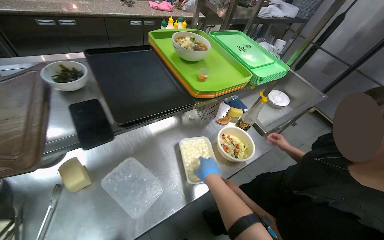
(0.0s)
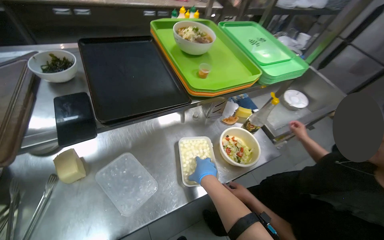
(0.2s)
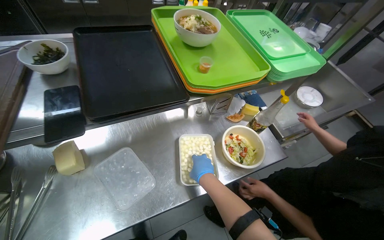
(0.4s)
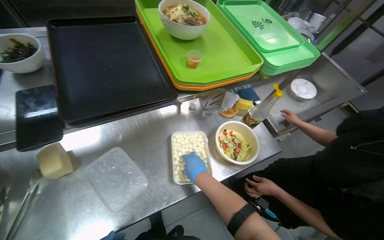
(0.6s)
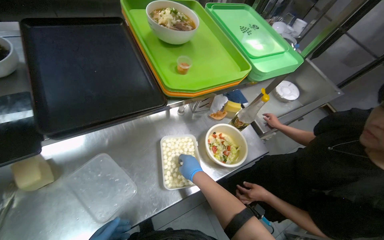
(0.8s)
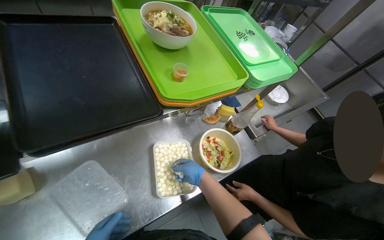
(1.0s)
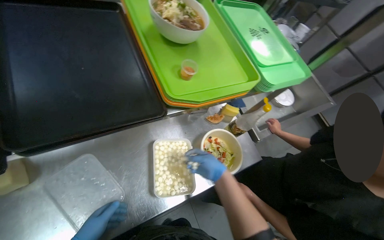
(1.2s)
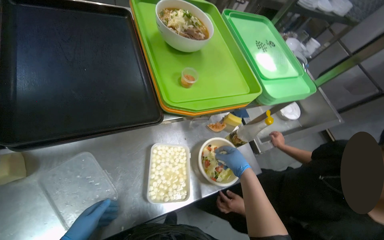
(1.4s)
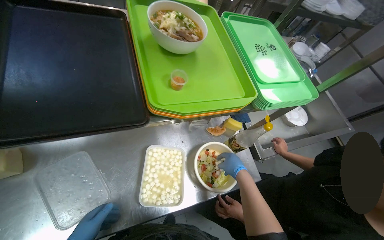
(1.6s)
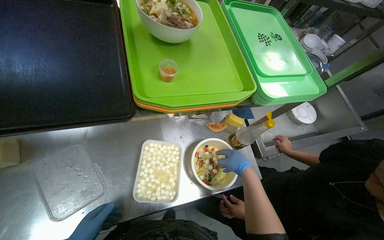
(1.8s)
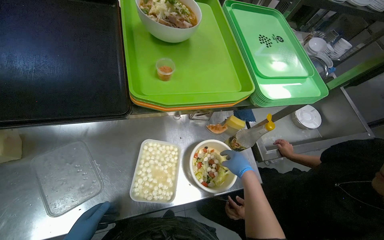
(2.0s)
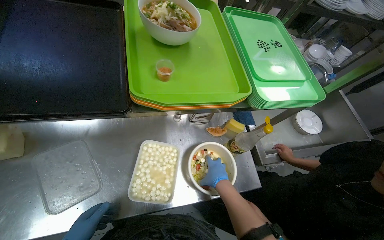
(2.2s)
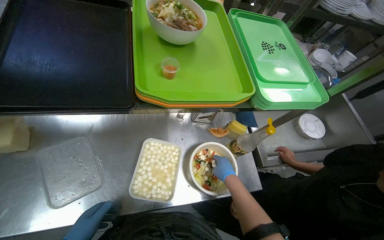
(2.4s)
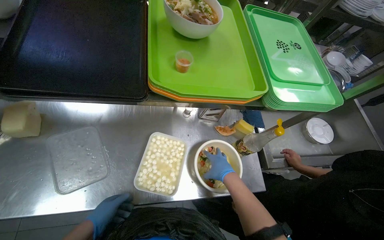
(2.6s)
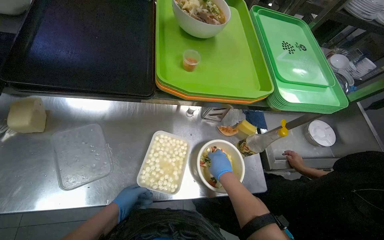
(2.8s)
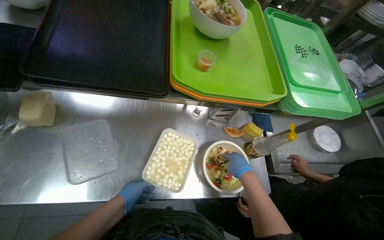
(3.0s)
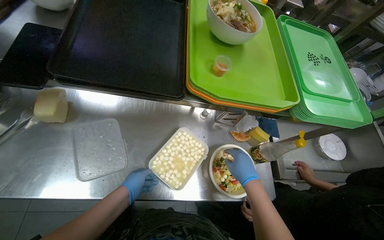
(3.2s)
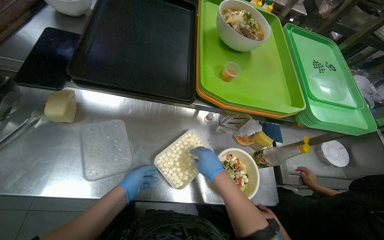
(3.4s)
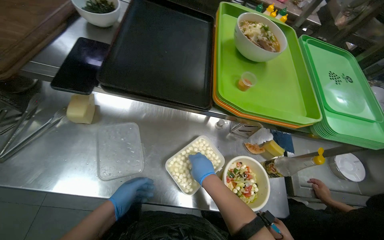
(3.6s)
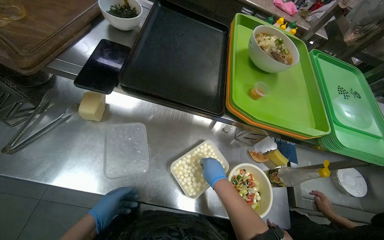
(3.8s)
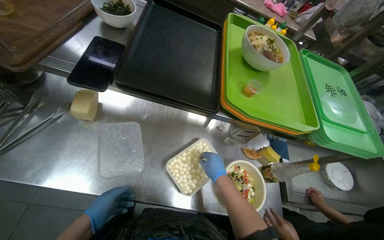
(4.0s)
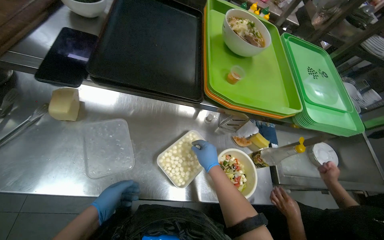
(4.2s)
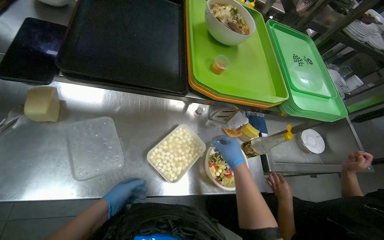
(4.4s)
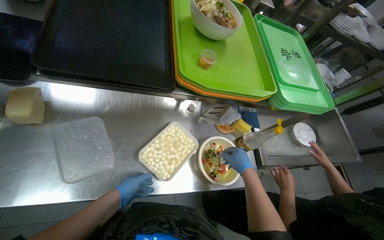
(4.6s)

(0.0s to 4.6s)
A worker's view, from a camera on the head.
Job: preparing food.
The whole recording: Adding ingredients to salad bowl. The worker adds peeled ingredients and mozzarella balls to a salad bowl.
0.0s - 1.6s: The right hand heads to the right, covering approximately 25 cm.
3.0s - 4.6s: The right hand travels to the left and back again, about 20 cm each way.

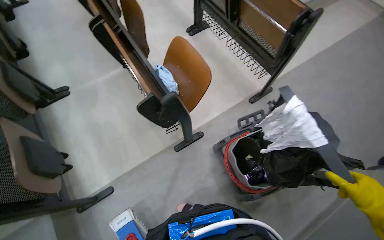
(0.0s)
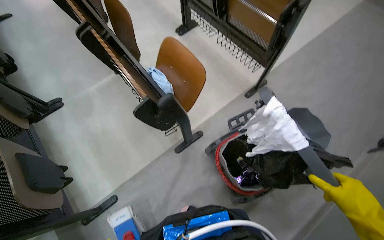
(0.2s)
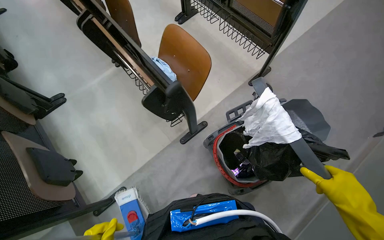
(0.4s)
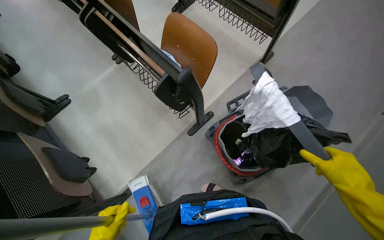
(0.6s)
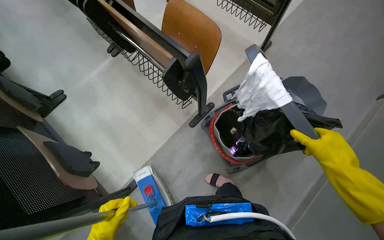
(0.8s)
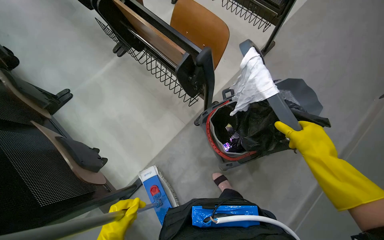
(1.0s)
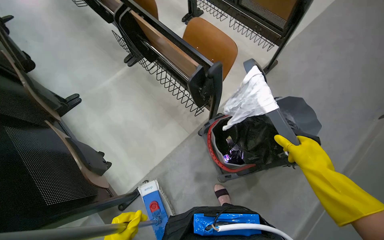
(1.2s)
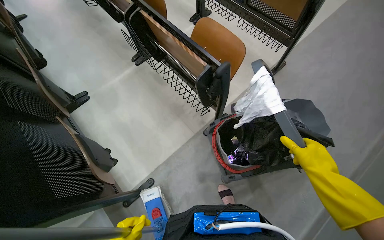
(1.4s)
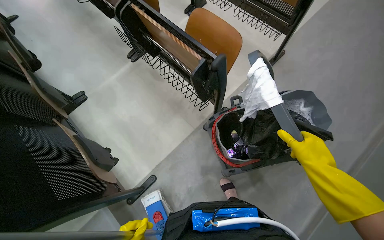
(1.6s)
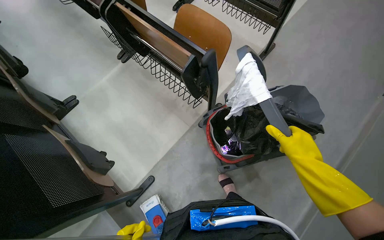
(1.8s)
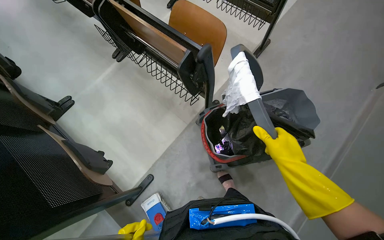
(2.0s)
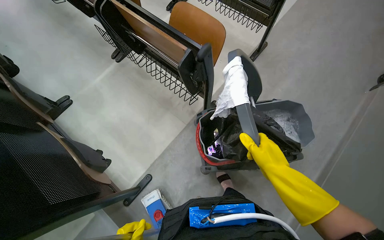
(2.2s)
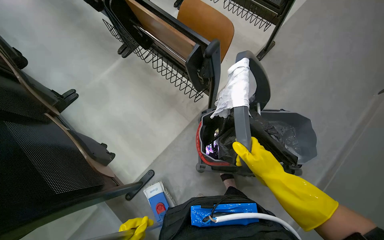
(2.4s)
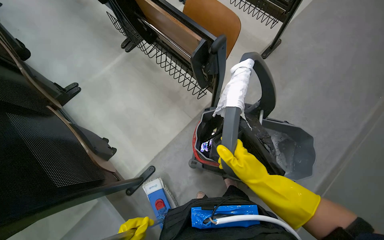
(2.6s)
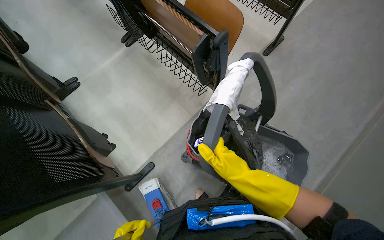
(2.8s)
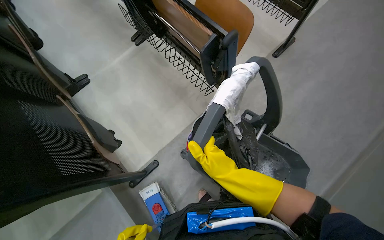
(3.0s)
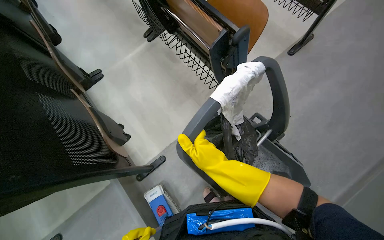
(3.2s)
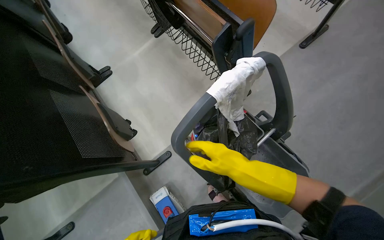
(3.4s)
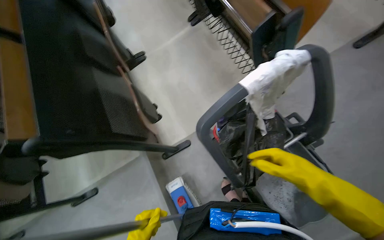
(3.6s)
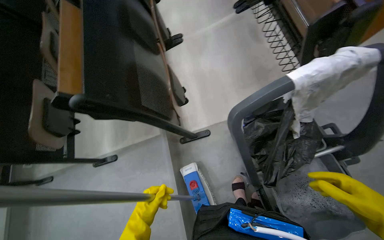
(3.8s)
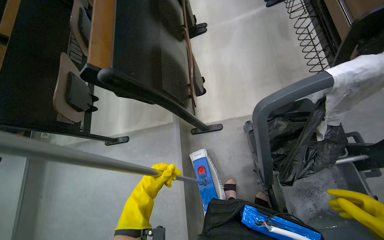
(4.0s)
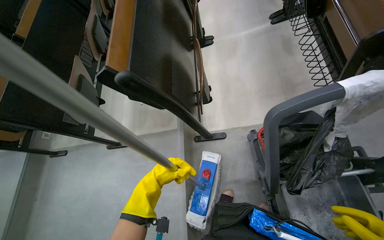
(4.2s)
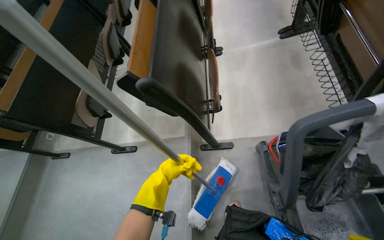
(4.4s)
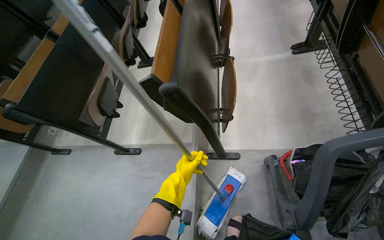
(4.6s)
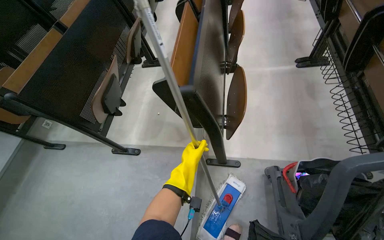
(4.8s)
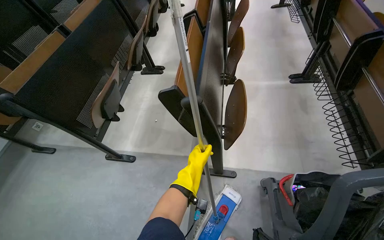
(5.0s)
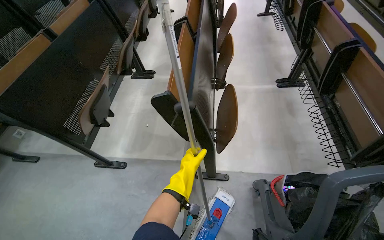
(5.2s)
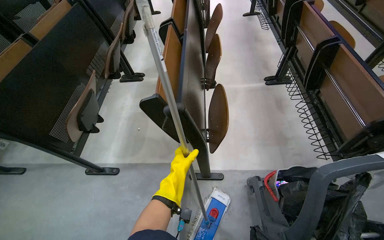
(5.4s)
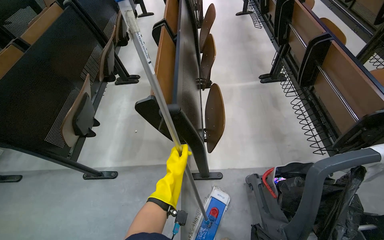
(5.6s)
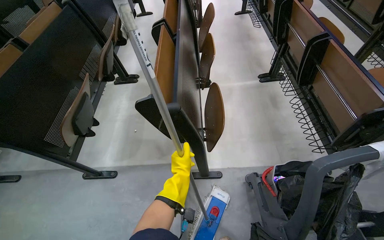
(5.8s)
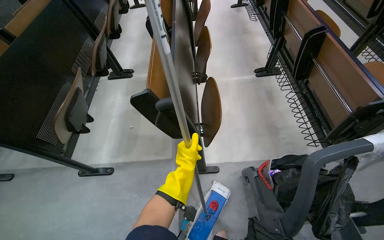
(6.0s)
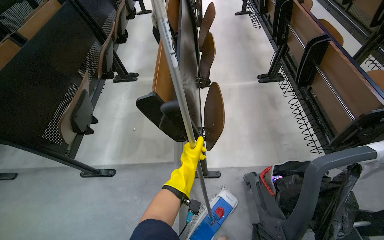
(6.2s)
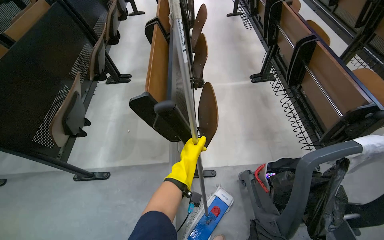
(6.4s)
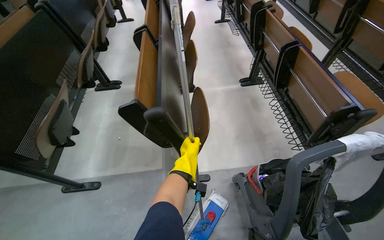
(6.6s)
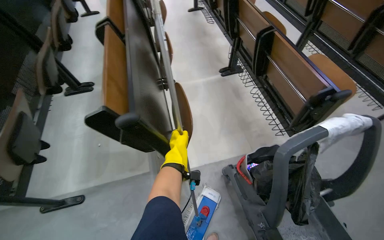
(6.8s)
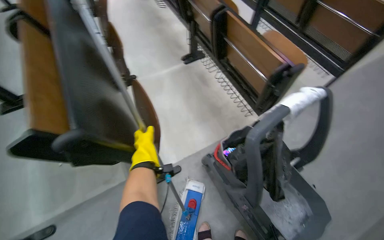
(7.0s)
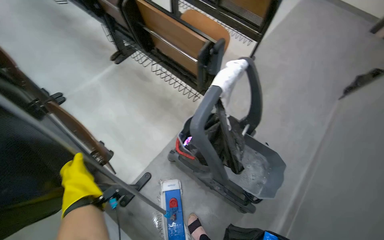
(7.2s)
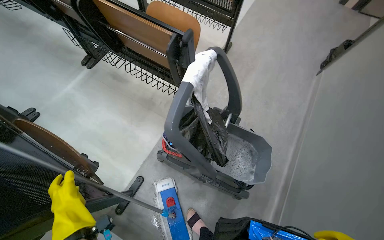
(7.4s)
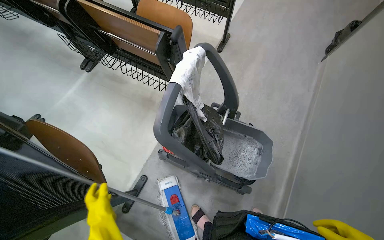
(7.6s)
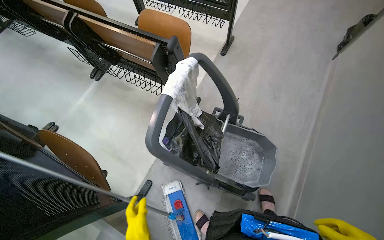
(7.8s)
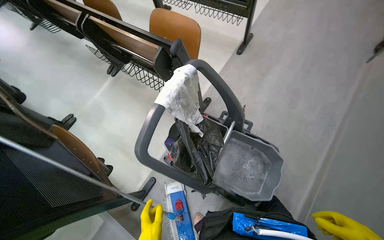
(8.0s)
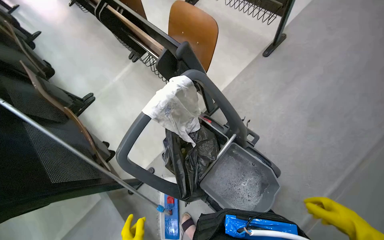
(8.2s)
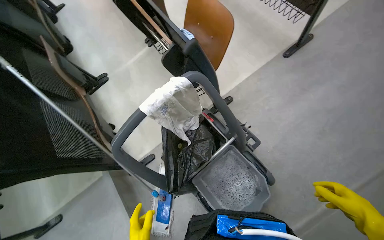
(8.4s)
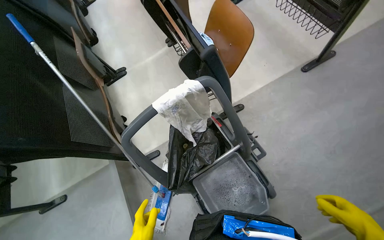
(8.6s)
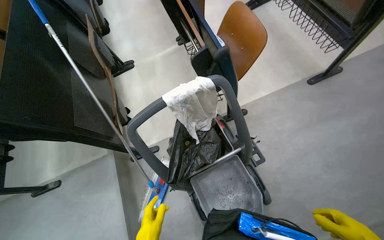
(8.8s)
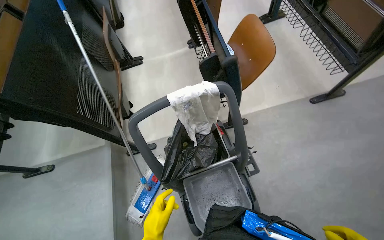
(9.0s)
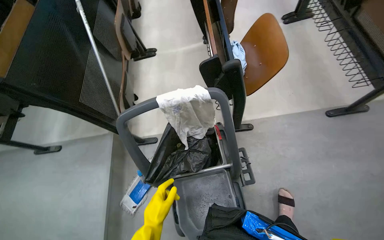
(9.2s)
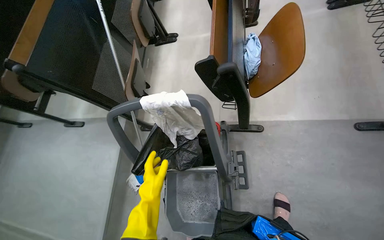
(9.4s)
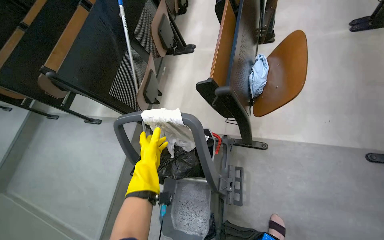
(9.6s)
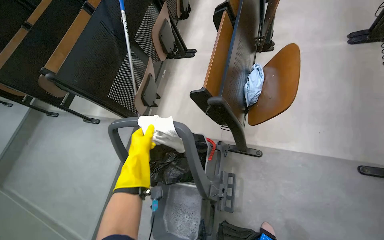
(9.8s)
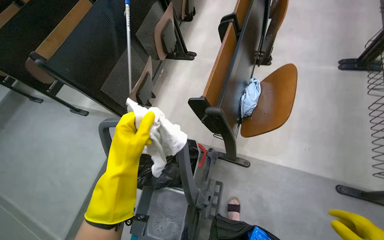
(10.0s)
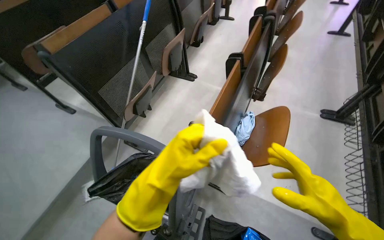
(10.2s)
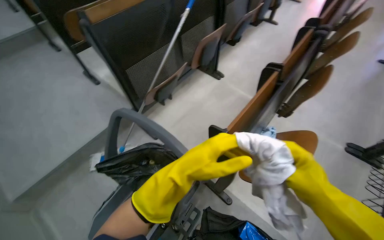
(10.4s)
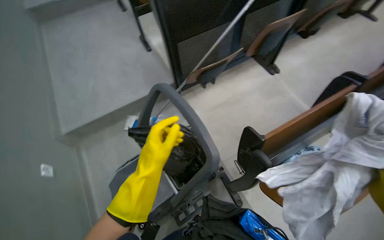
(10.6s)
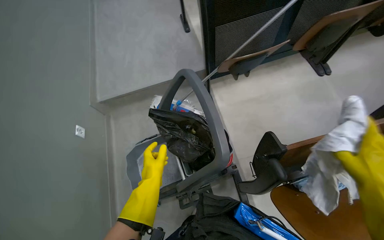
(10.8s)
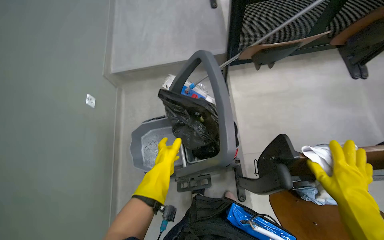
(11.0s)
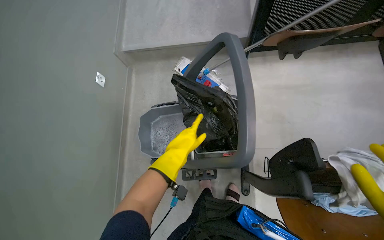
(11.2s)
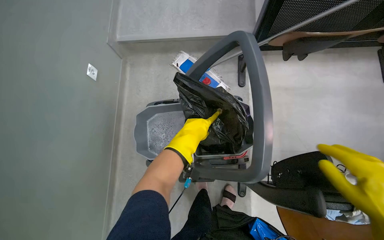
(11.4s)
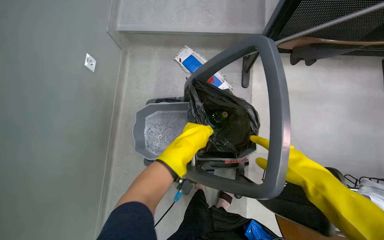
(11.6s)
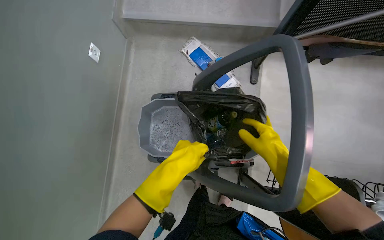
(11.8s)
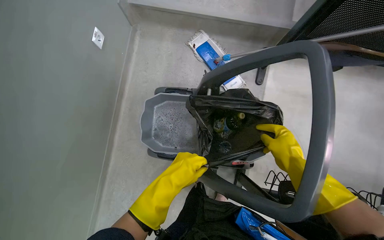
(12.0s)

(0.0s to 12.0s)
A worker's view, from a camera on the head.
Job: managing trash.
The whole recording: Collecting trash into cart. The worker collects various trash items from desks and places them into the cart.
1.6s - 3.0s: The right hand travels to the left by some 25 cm.
3.0s - 4.4s: The head turns to the left by approximately 45 degrees.
6.0s - 7.6s: The wearer looks some 60 degrees further to the right.
7.6s - 9.0s: The head rotates roughly 50 degrees to the left.
9.0s - 10.4s: The head turns to the left by approximately 55 degrees.
10.4s - 12.0s: The wearer looks roughly 60 degrees further to the left. The view tips downward by approximately 35 degrees.

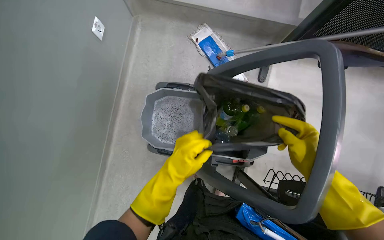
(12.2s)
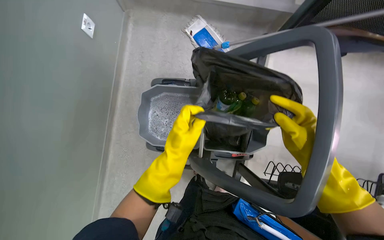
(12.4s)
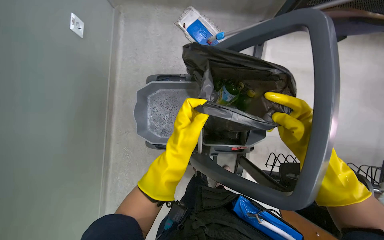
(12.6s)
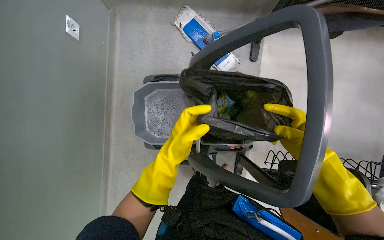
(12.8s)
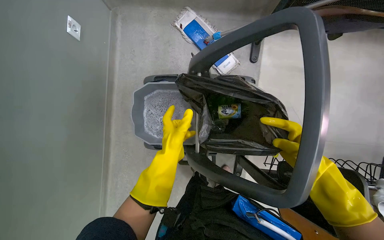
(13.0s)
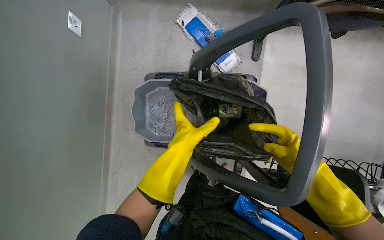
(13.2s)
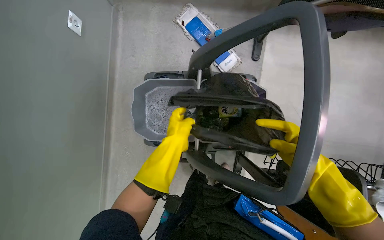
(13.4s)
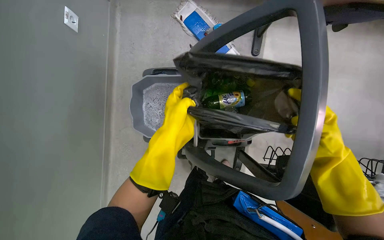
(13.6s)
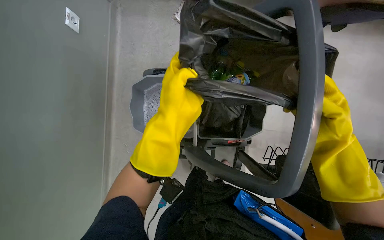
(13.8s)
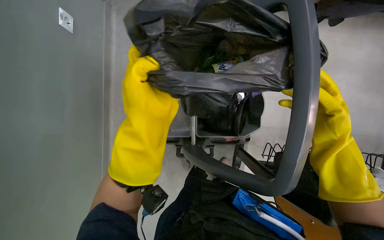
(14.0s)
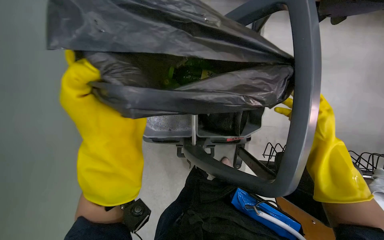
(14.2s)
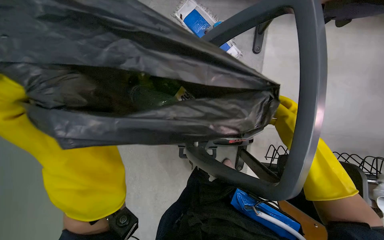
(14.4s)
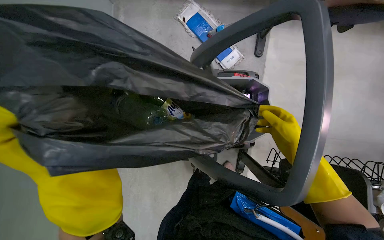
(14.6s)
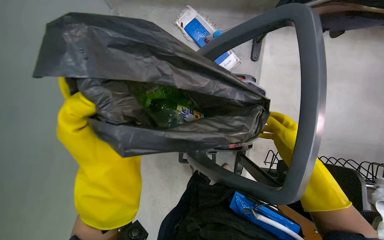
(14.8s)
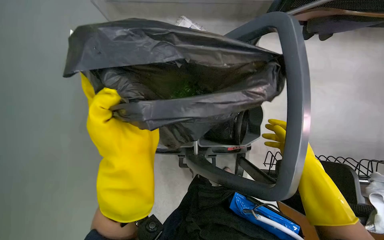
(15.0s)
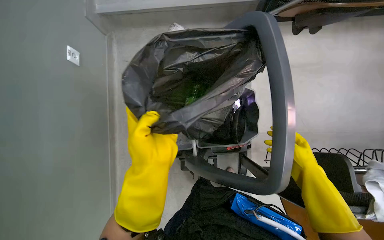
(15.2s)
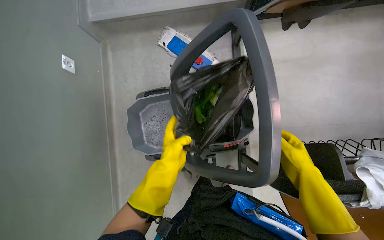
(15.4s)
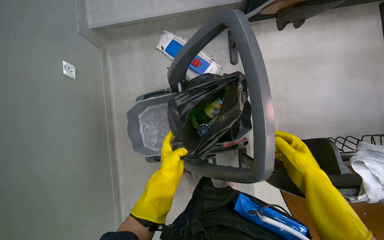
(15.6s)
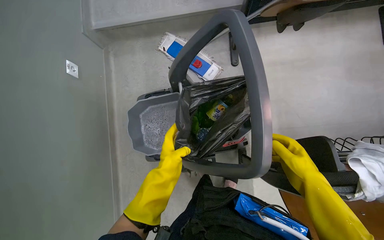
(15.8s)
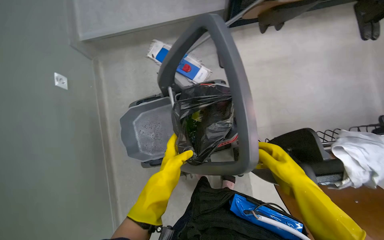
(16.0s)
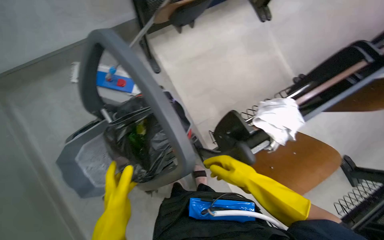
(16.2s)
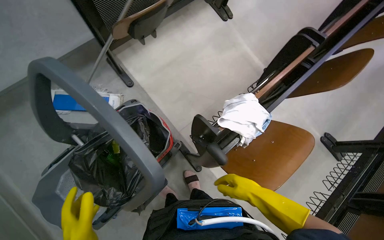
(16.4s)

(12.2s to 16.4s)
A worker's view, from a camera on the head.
Job: managing trash.
The whole recording: Collecting trash into cart. The worker collects various trash items from desks and places them into the cart.
12.2s - 13.6s: The left hand shifts roughly 10 cm up the picture, while the right hand heads to the right, covering about 10 cm.
13.6s - 15.0s: The left hand moves nearer to the camera, roughly 10 cm, and travels to the left and back again, roughly 20 cm each way.
15.0s - 16.4s: The wearer looks approximately 50 degrees further to the right.
